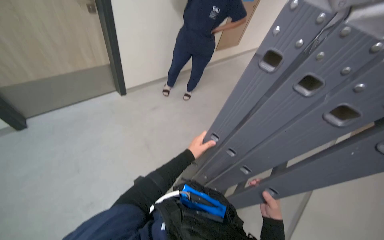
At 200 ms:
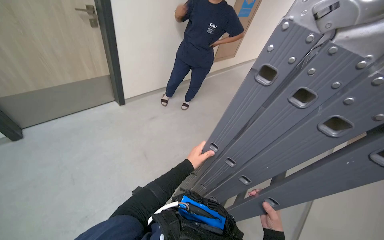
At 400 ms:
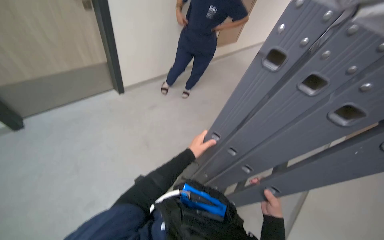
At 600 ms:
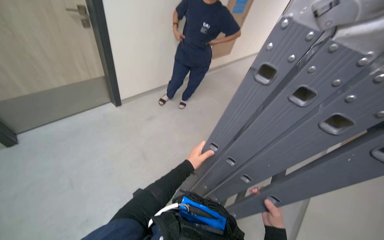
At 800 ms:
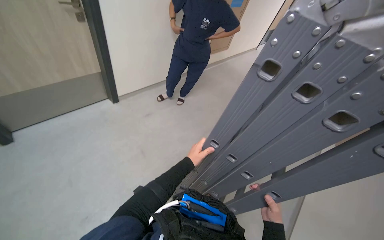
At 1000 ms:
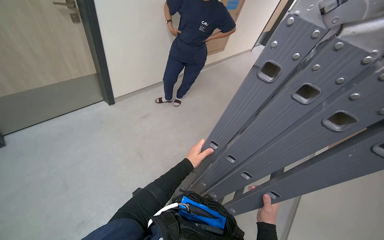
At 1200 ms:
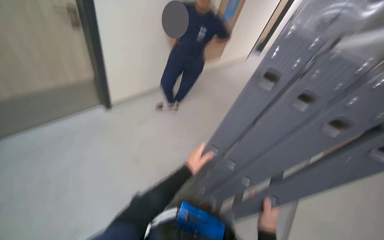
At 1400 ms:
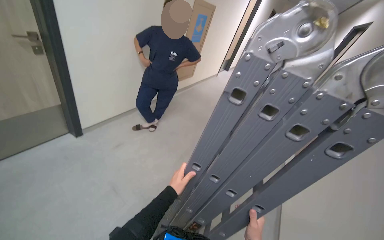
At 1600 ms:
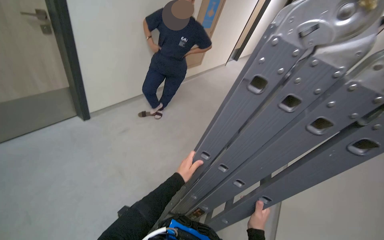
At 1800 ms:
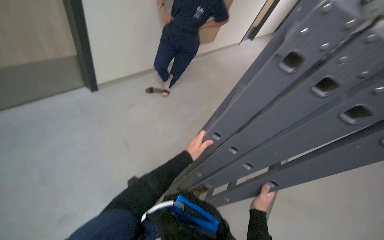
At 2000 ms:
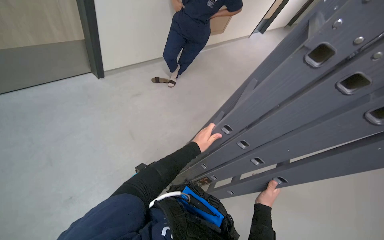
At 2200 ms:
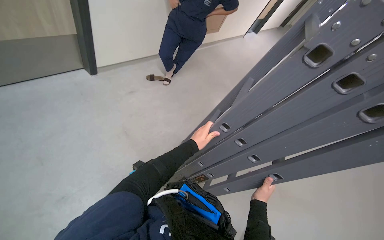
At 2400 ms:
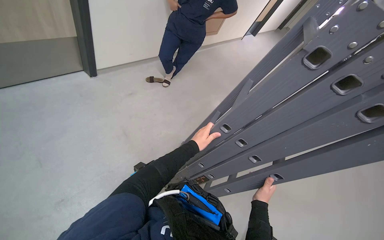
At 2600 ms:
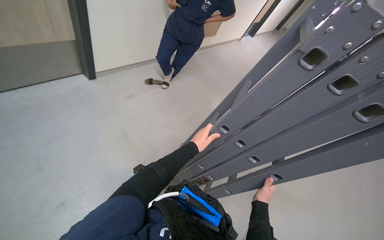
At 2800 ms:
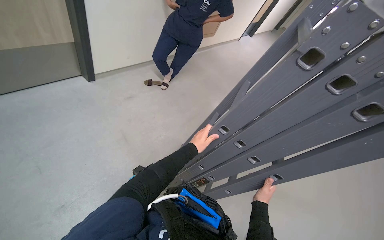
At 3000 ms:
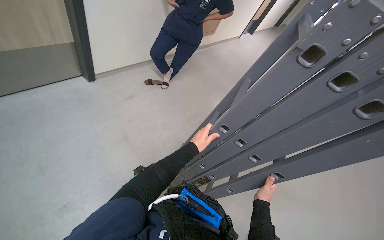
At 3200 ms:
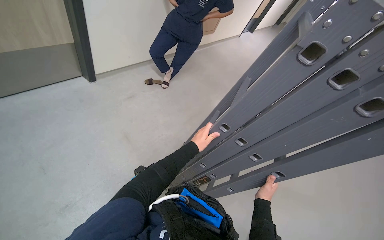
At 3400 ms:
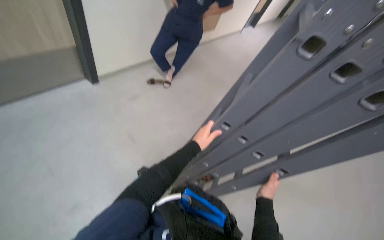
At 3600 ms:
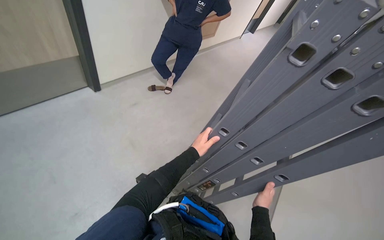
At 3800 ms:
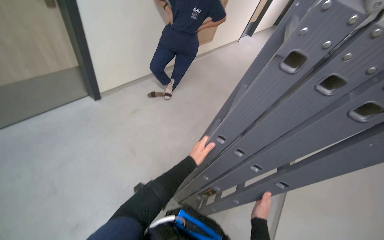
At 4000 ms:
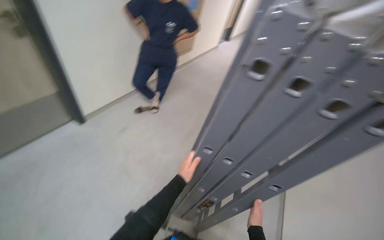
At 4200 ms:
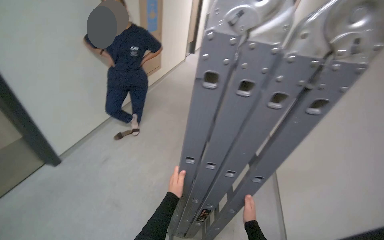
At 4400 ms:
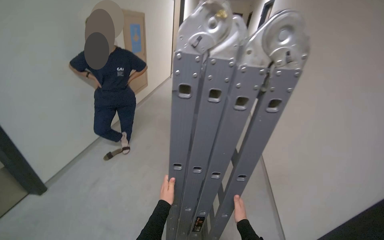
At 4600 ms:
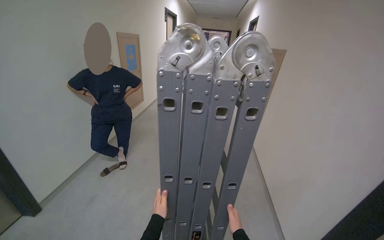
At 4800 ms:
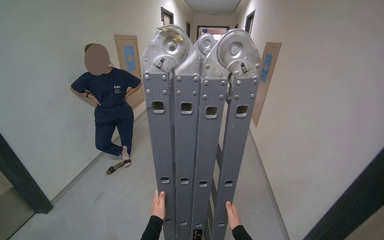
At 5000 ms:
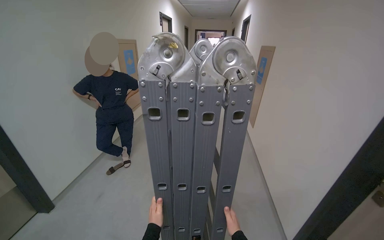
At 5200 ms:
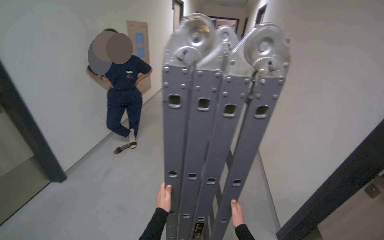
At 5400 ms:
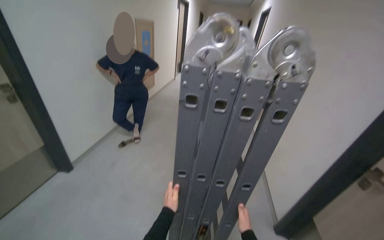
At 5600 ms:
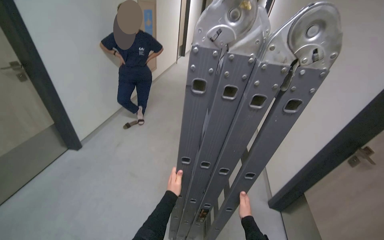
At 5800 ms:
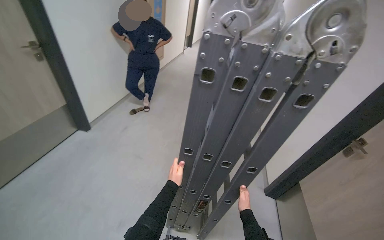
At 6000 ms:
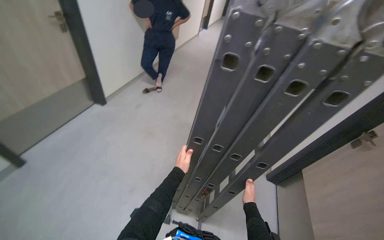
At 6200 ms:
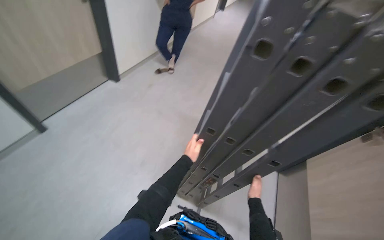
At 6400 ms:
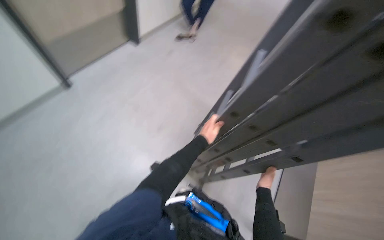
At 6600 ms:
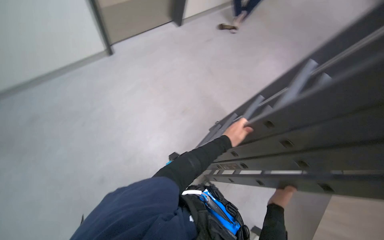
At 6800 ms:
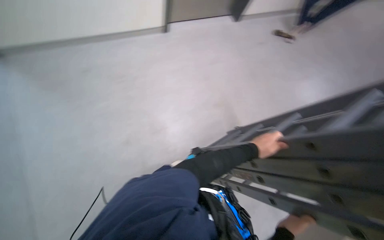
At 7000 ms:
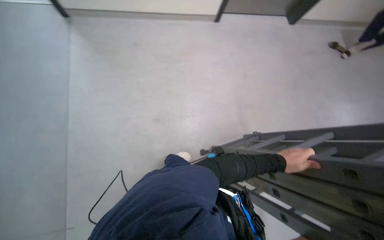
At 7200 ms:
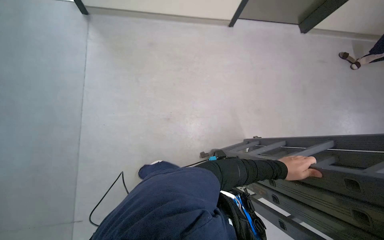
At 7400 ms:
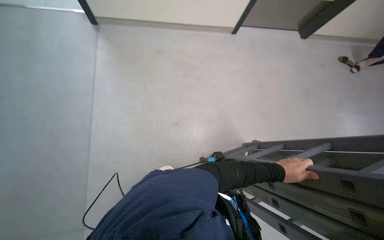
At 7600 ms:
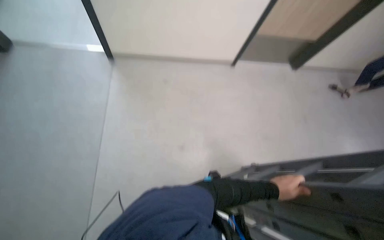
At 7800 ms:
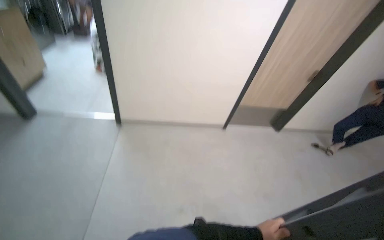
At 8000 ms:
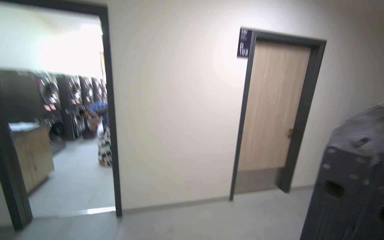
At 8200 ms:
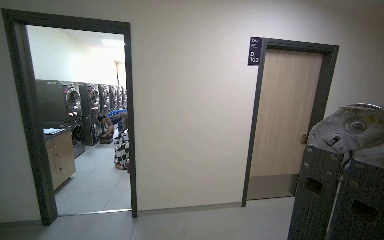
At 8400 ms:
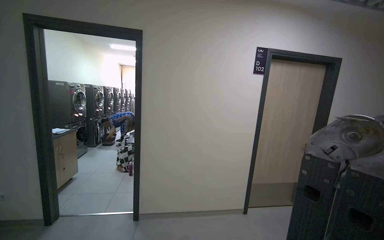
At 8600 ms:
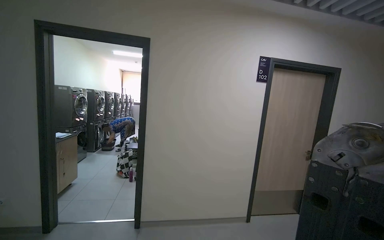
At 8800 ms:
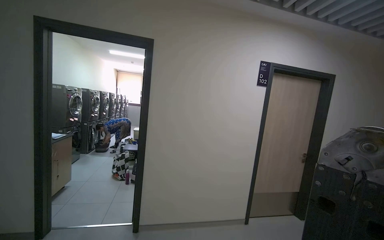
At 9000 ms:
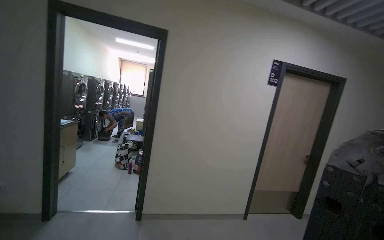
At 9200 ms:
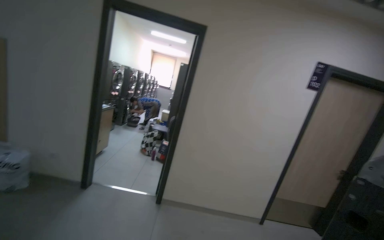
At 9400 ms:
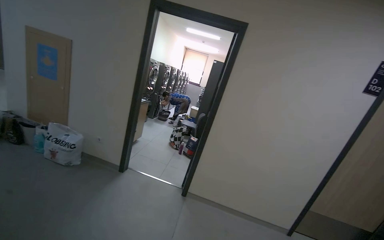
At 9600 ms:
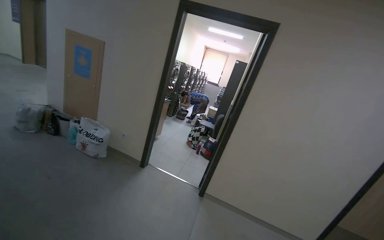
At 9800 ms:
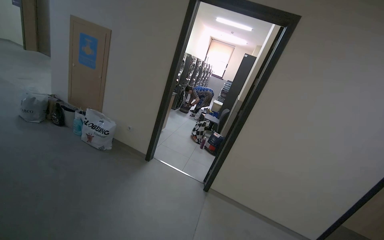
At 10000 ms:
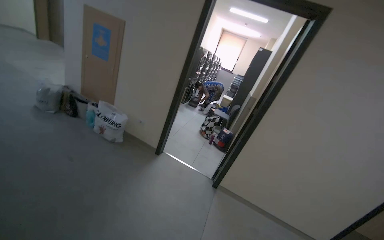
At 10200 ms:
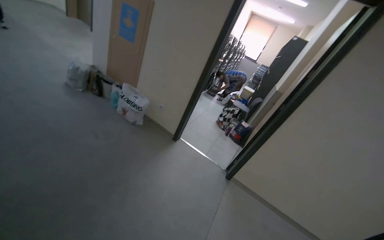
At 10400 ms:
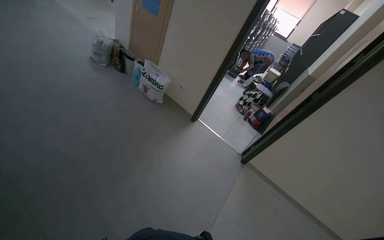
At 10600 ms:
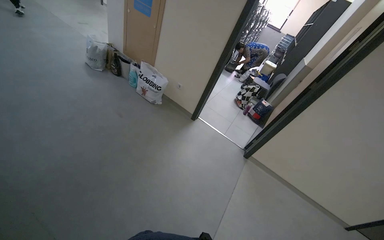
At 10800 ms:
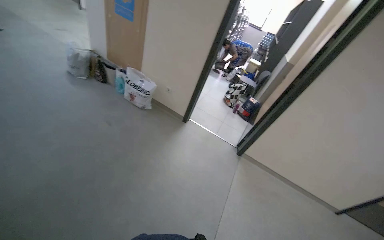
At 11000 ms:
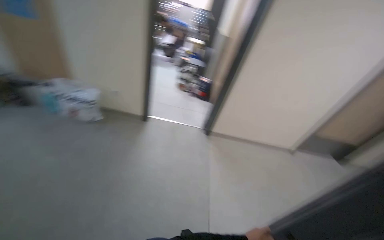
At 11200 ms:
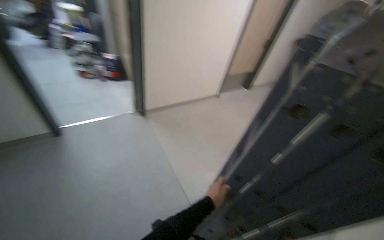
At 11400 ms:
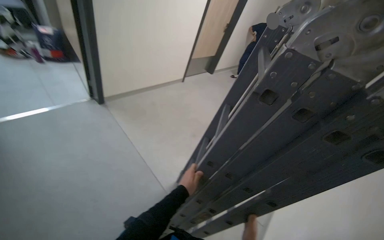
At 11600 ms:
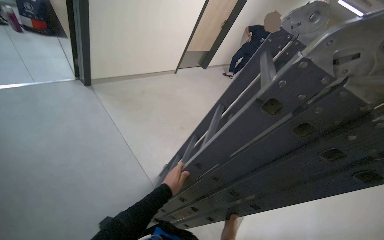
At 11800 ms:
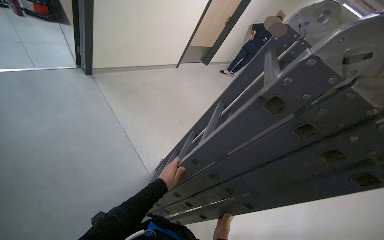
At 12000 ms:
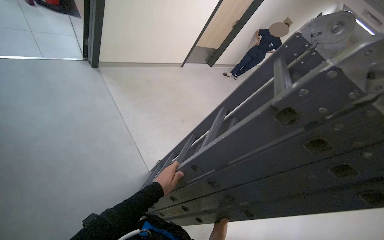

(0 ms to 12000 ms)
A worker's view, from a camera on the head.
Job: organizing items.
The whole recording: Setting up ladder for work. The worker carries a folded ladder down a hallway and then unfolds it into an A-frame position.
1600 ms - 3000 ms: The right hand heads farther from the camera, covering about 10 cm.
3000 ms - 4400 ms: The camera pitches upward, by some 15 degrees. Everything in view rotates roughly 30 degrees counterclockwise.
4400 ms - 6000 ms: The wearer's head swings roughly 20 degrees to the left. The wearer looks some 15 degrees further downward.
6000 ms - 7600 ms: The head rotates about 70 degrees to the left. The camera pitches downward, by roughly 15 degrees.
7600 ms - 9000 ms: The camera travels roughly 50 cm. The view tips upward by some 60 degrees.
9000 ms - 10400 ms: The camera is carried approximately 60 cm. The head turns to the left by about 45 degrees. The view tilts about 20 degrees downward.
10400 ms - 12000 ms: The wearer's head swings approximately 75 degrees to the right. The wearer looks about 25 degrees further downward.

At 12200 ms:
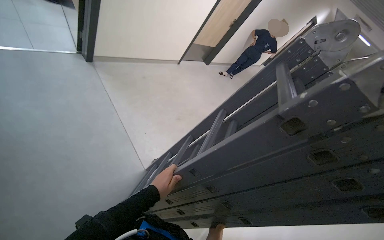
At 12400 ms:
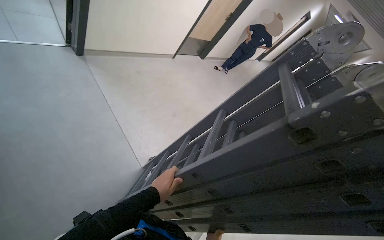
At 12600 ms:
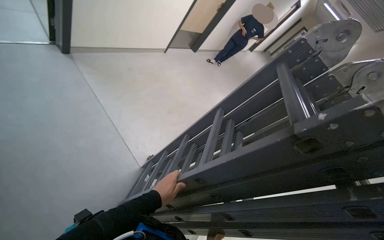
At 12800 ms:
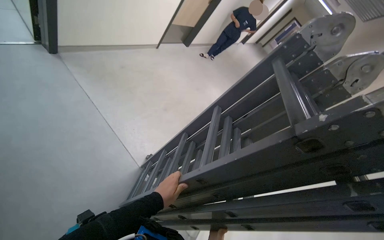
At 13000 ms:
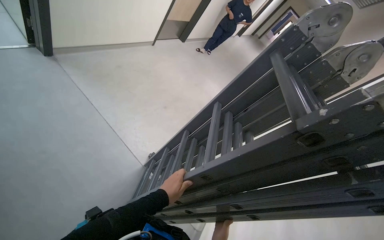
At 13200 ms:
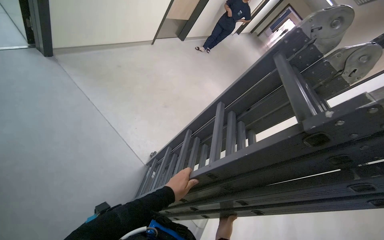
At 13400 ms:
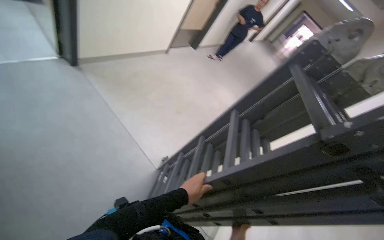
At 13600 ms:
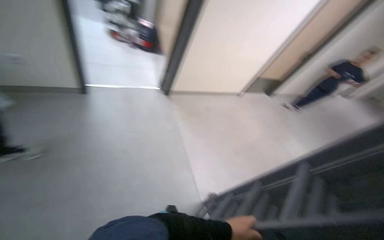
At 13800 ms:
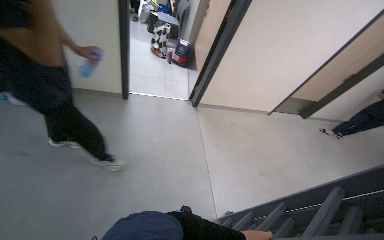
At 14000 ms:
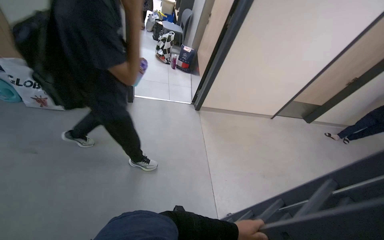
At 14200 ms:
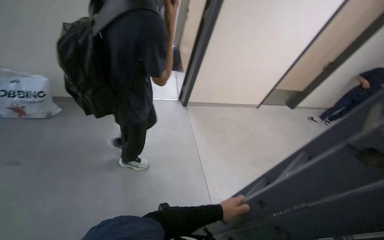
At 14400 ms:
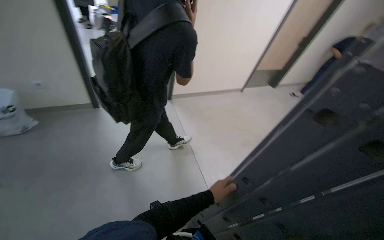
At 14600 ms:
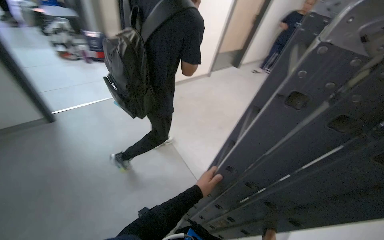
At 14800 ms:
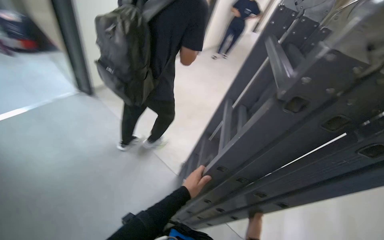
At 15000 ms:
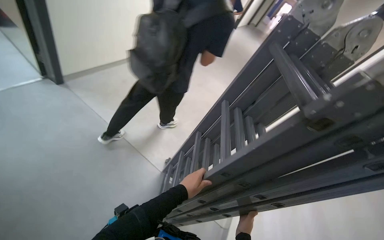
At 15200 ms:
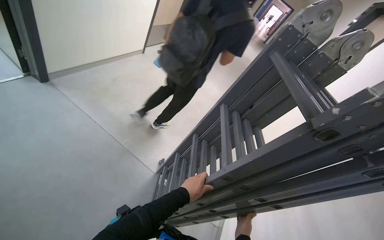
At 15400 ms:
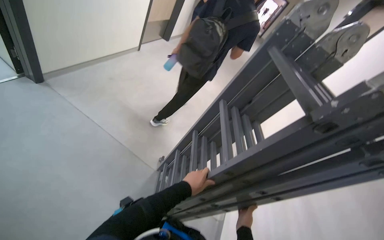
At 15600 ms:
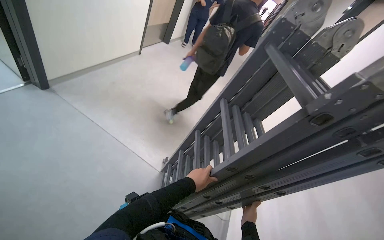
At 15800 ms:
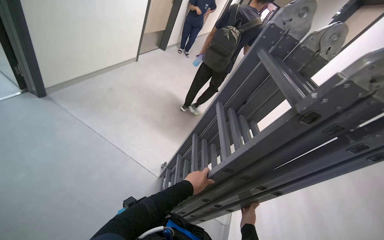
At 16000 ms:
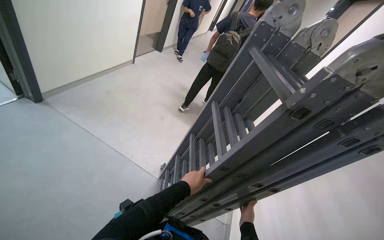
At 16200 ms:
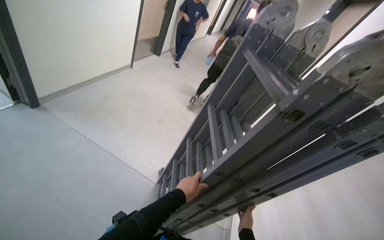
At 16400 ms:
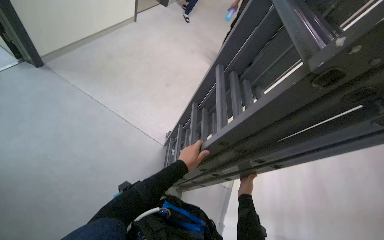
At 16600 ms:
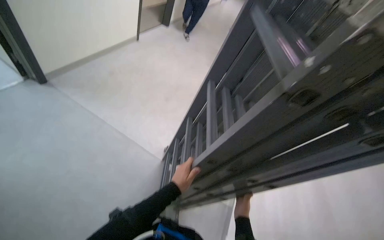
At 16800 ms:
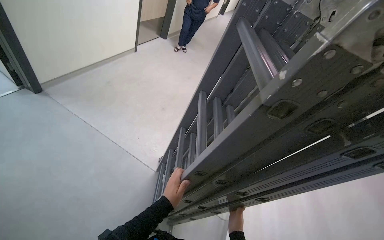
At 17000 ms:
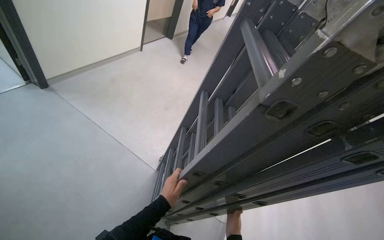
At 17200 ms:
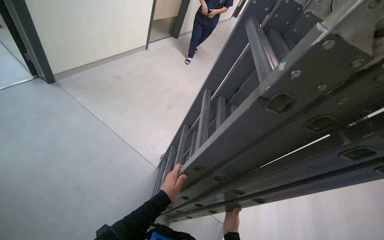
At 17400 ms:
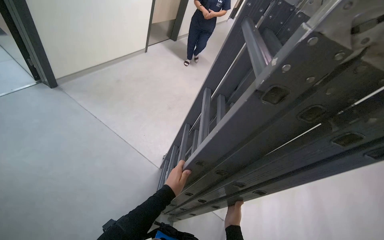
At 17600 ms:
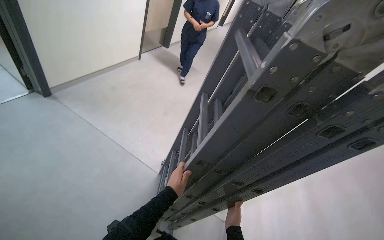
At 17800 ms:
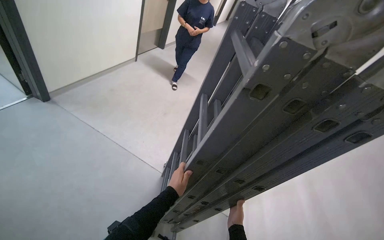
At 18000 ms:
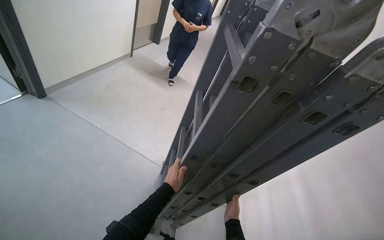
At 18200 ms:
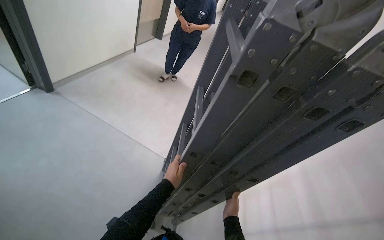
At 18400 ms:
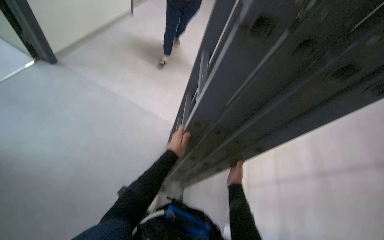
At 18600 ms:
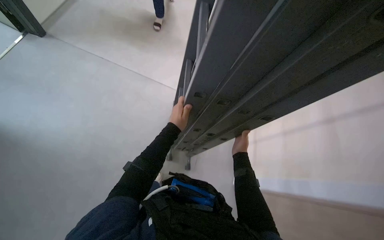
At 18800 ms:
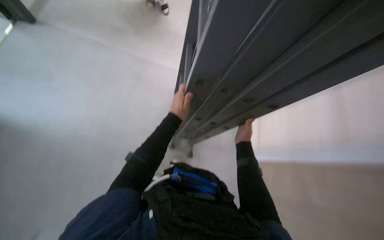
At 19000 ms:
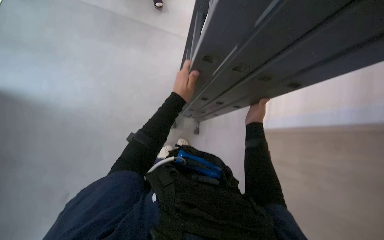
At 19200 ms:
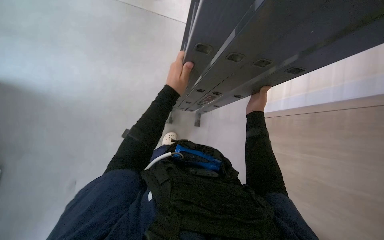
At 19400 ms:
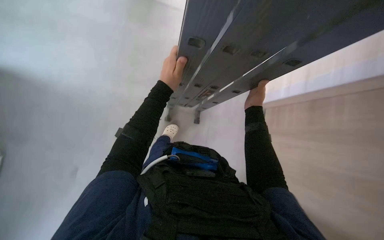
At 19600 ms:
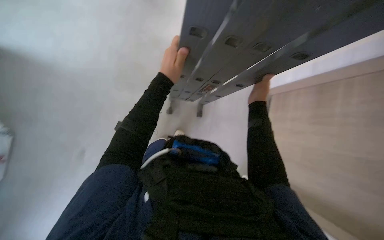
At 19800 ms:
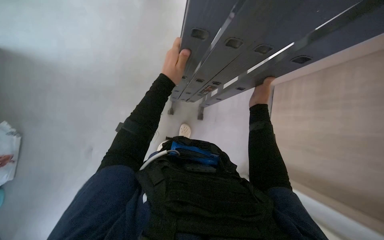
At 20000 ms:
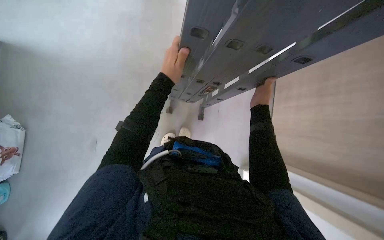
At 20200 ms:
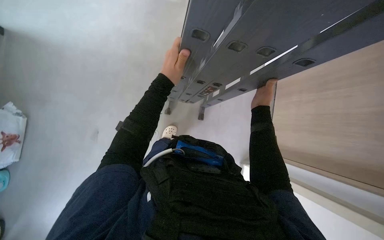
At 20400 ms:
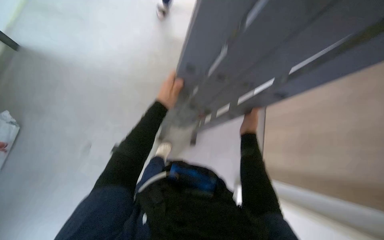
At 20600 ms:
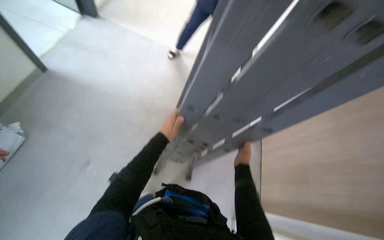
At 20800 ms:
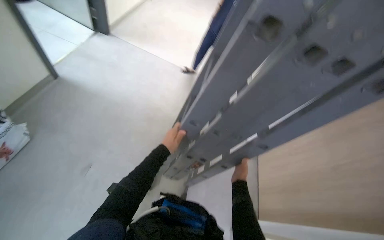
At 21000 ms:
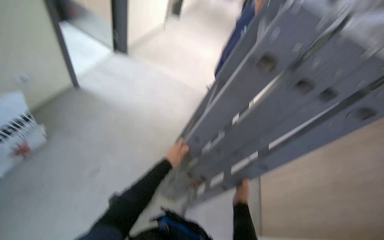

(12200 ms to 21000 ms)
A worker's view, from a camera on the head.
Job: organizing items.
The whole recording: Setting up ladder for work. The worker carries a folded ladder down a hallway and then unfolds it into an A-frame position.
12200 ms - 13600 ms: The camera sweeps to the left, by roughly 20 degrees.
13600 ms - 15200 ms: The wearer's head swings some 20 degrees to the right.
16600 ms - 18000 ms: The hands stay close to where they were, moving slightly.
18000 ms - 19600 ms: The view tilts roughly 45 degrees downward.
19600 ms - 21000 ms: The camera pitches upward, by approximately 20 degrees. Both hands move down the picture, roughly 10 cm.
